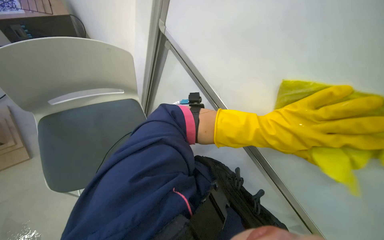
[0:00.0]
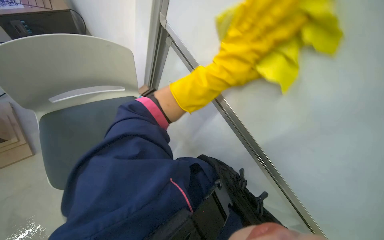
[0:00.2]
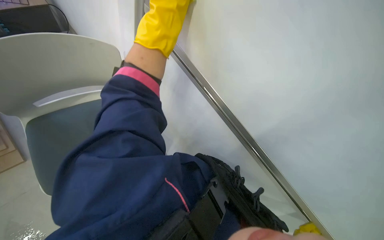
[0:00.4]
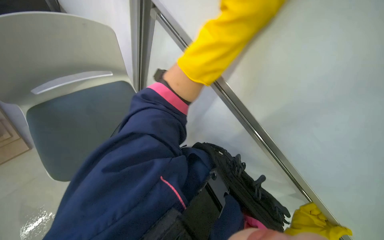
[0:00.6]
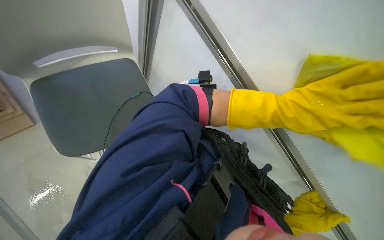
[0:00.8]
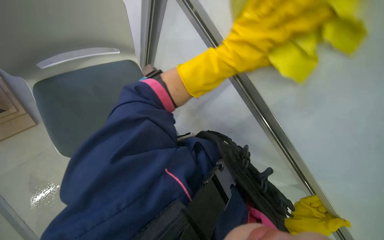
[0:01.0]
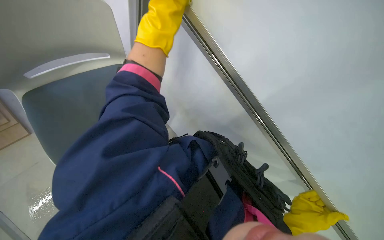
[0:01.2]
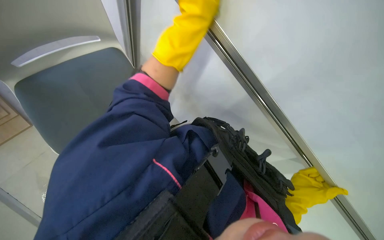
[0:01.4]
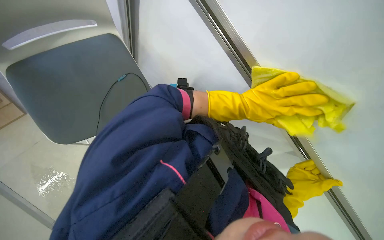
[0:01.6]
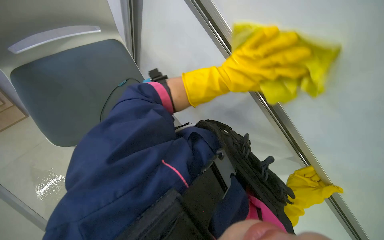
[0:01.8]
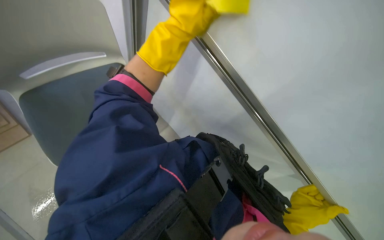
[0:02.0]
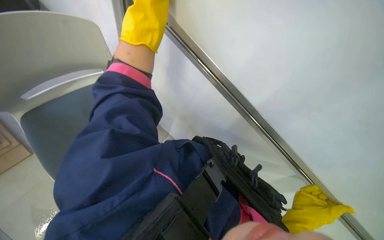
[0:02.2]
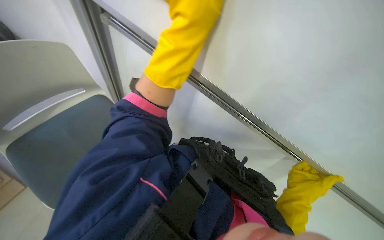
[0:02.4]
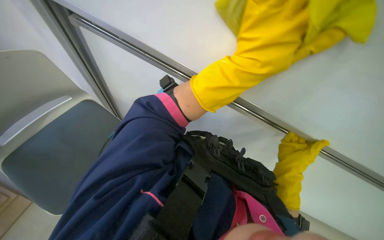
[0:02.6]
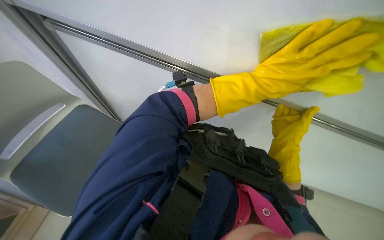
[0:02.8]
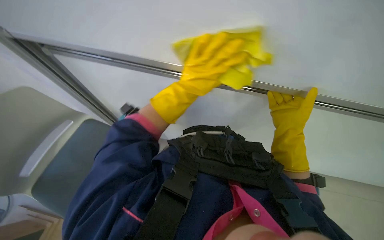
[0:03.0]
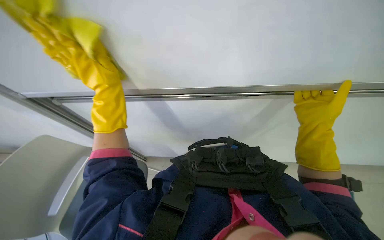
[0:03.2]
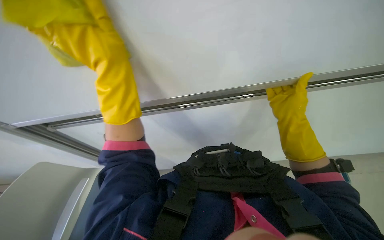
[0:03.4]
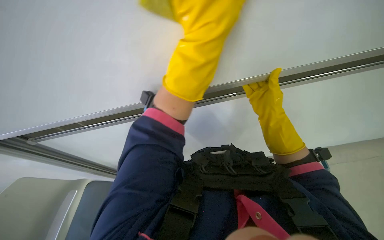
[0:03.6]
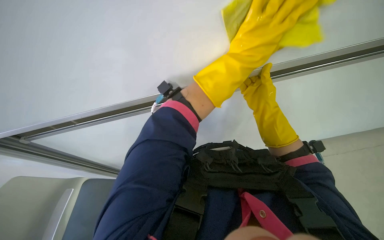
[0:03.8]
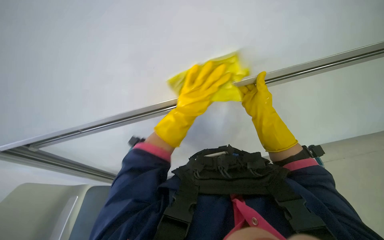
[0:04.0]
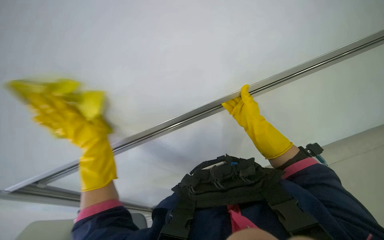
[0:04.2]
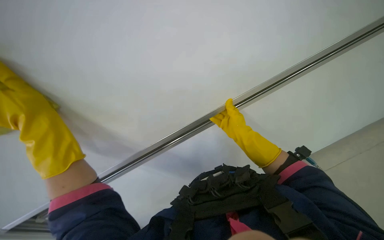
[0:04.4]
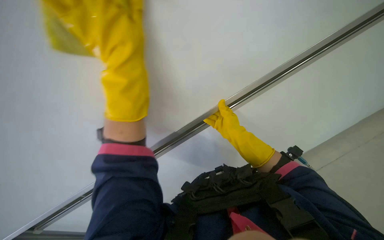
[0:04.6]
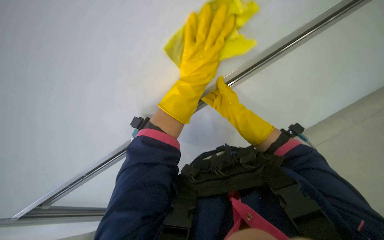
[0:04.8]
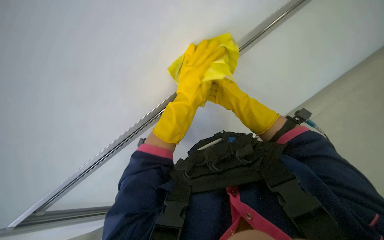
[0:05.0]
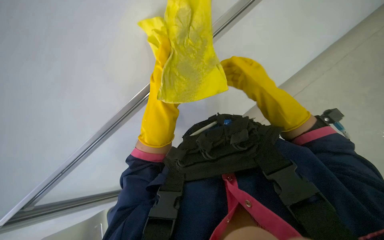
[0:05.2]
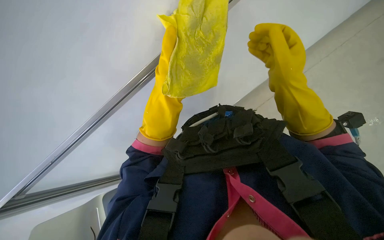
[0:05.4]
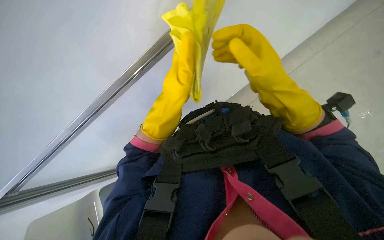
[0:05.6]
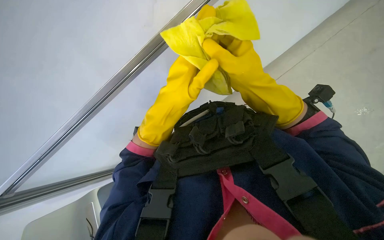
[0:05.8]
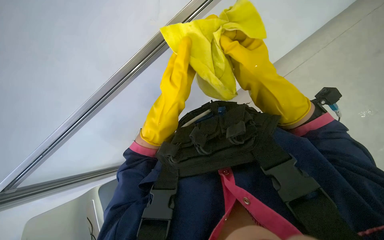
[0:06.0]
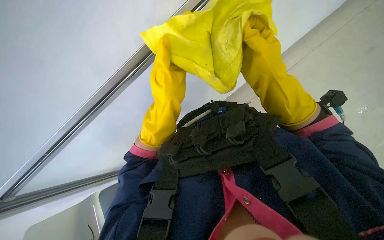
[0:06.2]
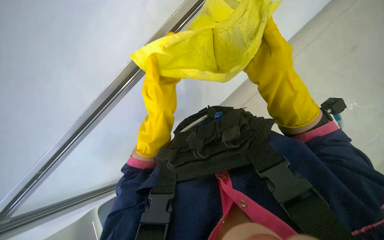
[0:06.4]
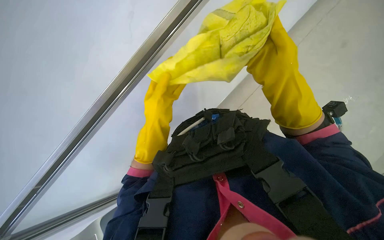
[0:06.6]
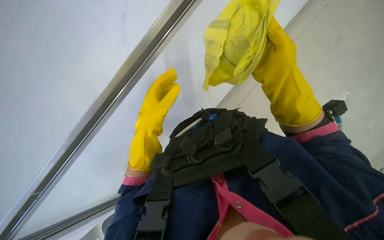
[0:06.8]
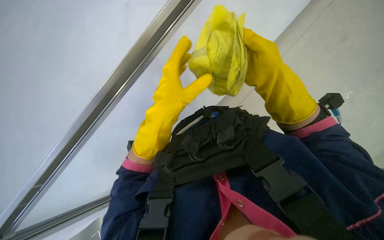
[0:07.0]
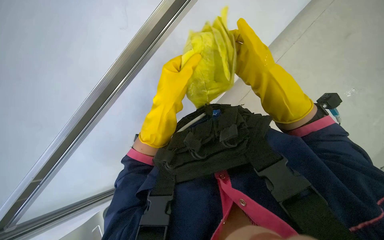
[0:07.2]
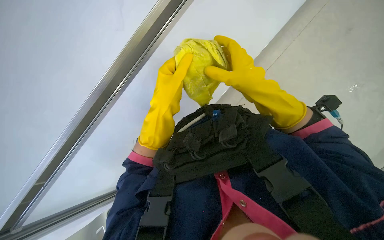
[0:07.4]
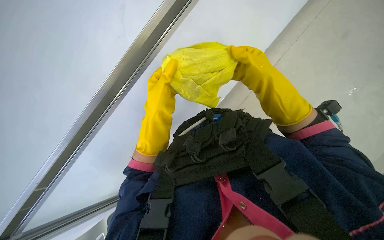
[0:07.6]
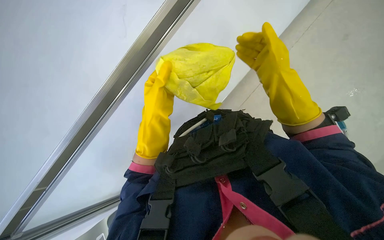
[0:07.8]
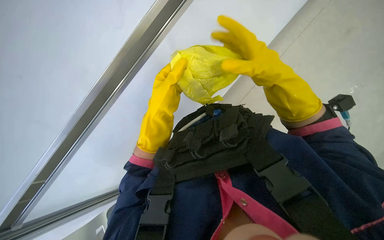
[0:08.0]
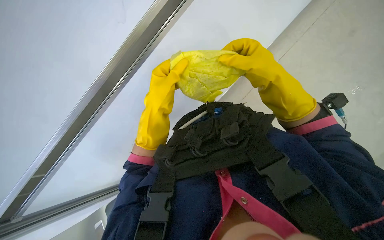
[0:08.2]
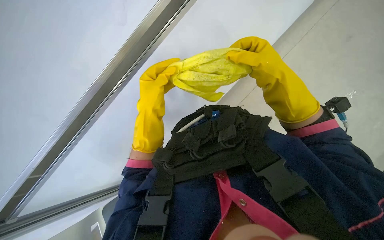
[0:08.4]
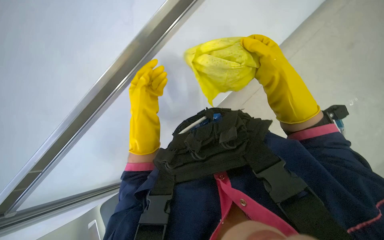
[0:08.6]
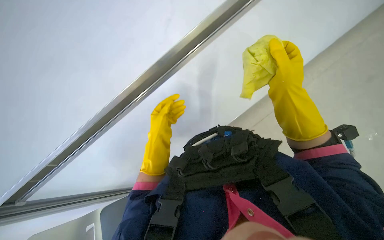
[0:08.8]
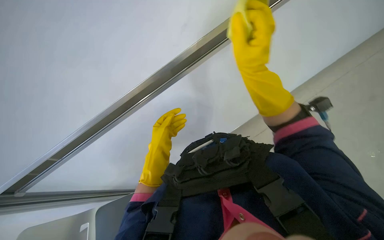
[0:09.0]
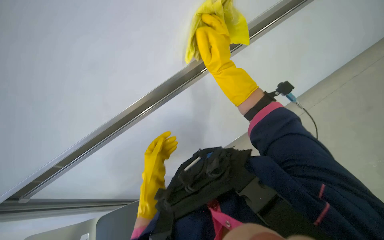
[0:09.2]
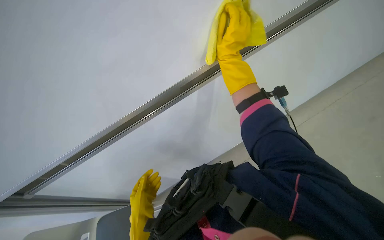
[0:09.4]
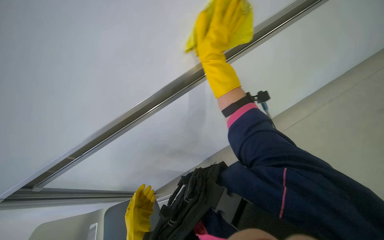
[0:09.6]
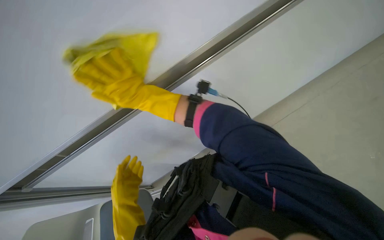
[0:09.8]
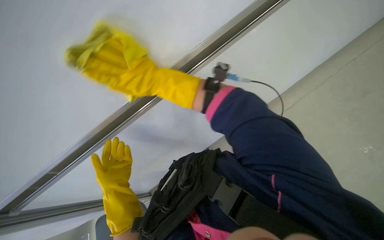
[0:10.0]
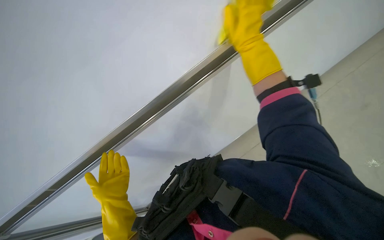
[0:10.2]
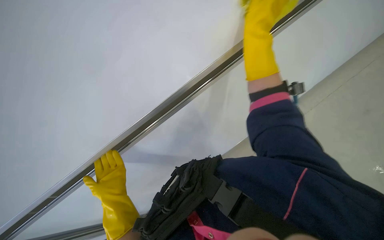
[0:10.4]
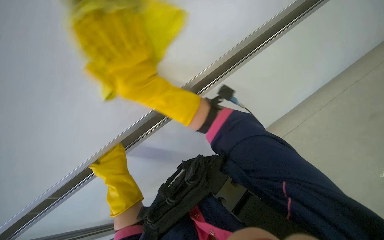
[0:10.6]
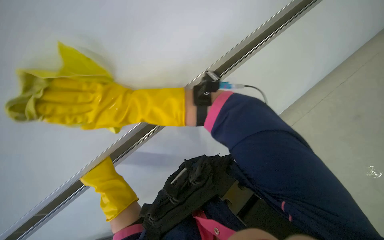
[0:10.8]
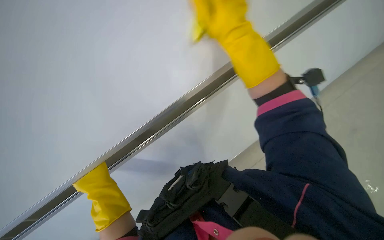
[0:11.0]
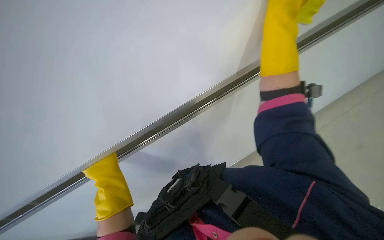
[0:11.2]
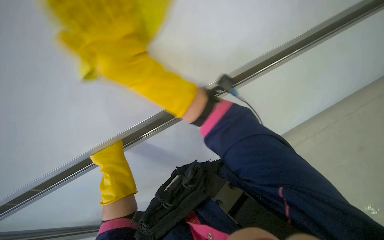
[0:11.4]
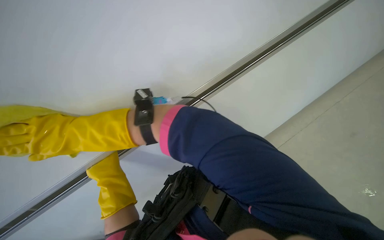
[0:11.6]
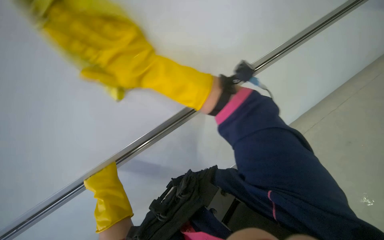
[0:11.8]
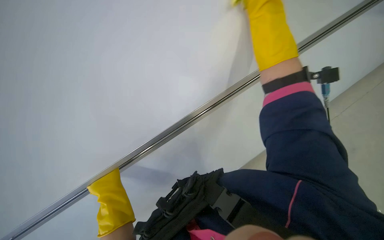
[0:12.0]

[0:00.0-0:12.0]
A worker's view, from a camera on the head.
Job: wiping surfaces.
The whole recording: Cleaning whiteboard. The worker cleans the whiteboard with a cloth.
0:00.0 to 0:01.6: The view tilts roughly 20 degrees downward.
0:01.6 to 0:03.0: The camera pitches upward, by roughly 15 degrees. The right hand heads up the picture, covering about 10 cm.
0:03.0 to 0:04.4: The head rotates some 25 degrees to the right. The view tips upward by about 20 degrees.
0:04.4 to 0:06.0: The right hand is displaced nearer to the camera by roughly 10 cm.
0:06.0 to 0:07.6: The hands stay close to where they were, moving slightly.
0:07.6 to 0:09.0: The right hand shifts some 10 cm to the left.
0:09.0 to 0:10.4: The wearer looks approximately 20 degrees further to the right.
0:10.4 to 0:12.0: The camera pitches upward, by roughly 15 degrees.

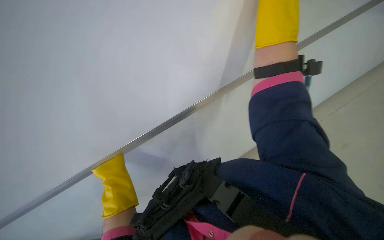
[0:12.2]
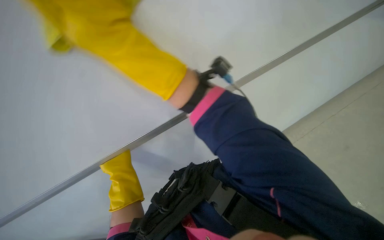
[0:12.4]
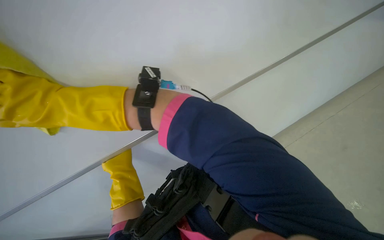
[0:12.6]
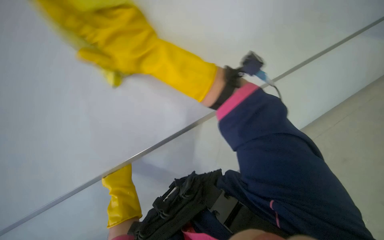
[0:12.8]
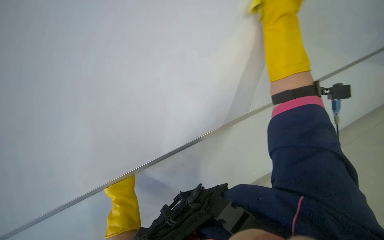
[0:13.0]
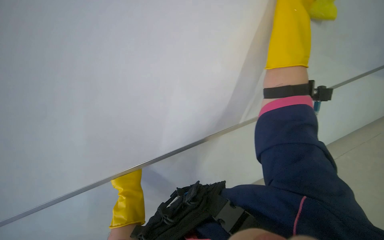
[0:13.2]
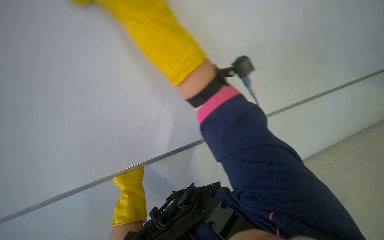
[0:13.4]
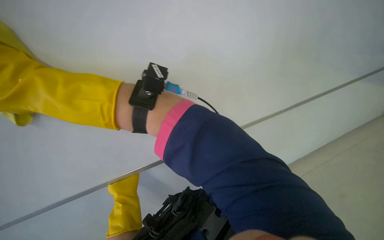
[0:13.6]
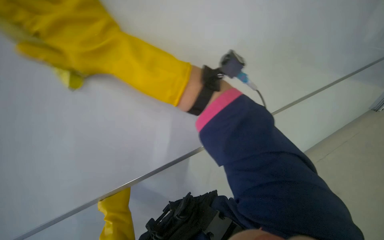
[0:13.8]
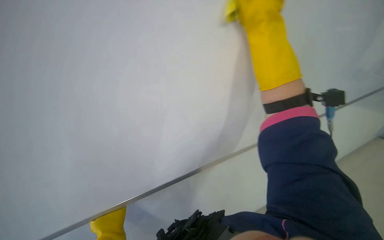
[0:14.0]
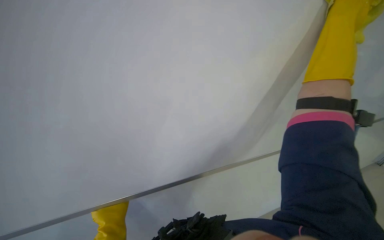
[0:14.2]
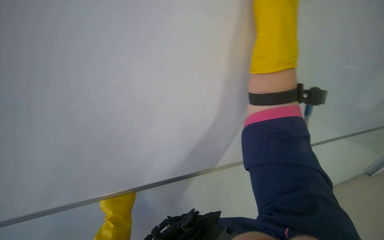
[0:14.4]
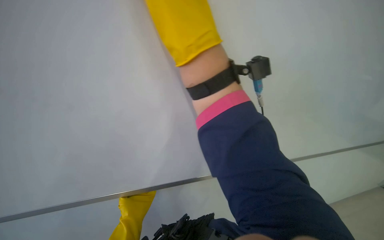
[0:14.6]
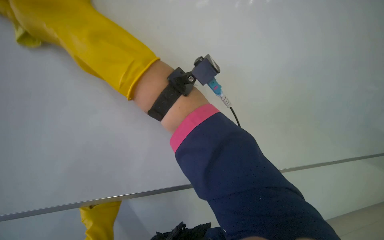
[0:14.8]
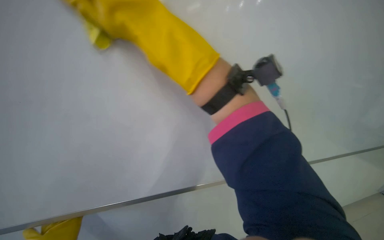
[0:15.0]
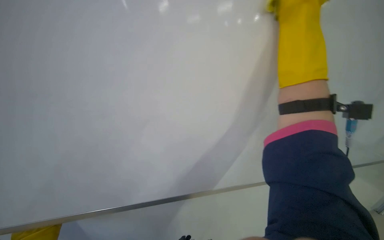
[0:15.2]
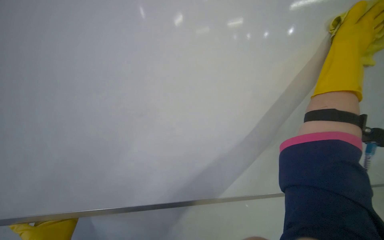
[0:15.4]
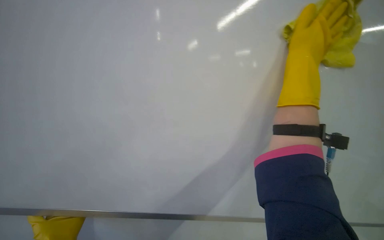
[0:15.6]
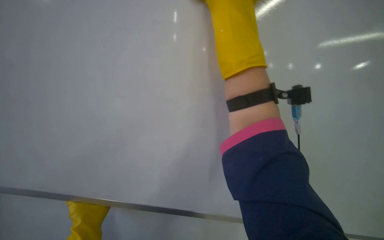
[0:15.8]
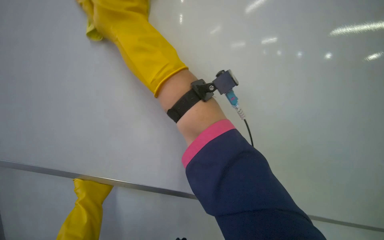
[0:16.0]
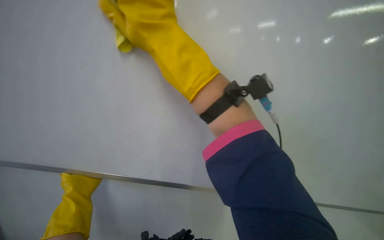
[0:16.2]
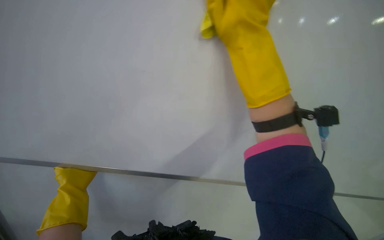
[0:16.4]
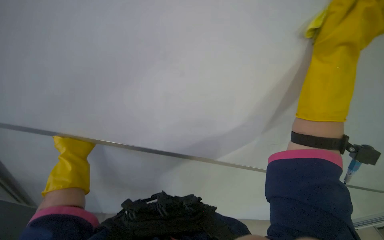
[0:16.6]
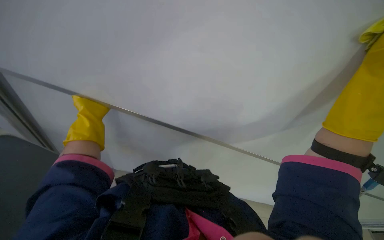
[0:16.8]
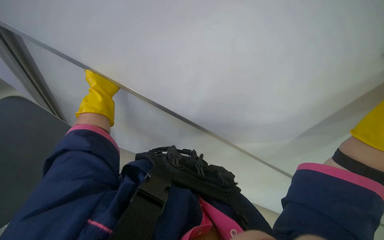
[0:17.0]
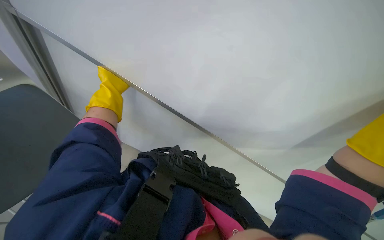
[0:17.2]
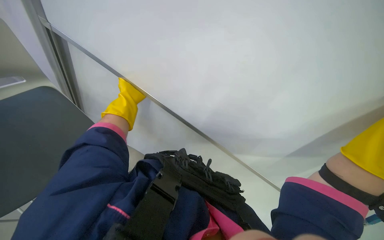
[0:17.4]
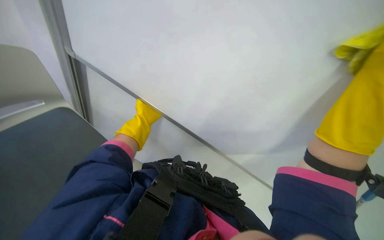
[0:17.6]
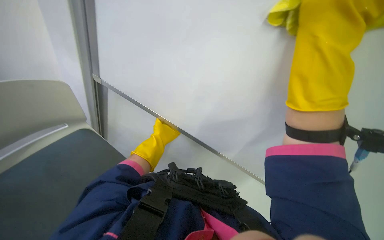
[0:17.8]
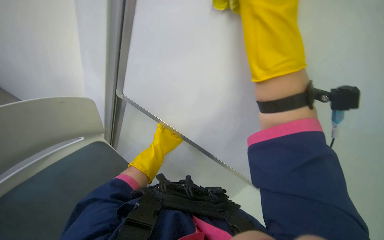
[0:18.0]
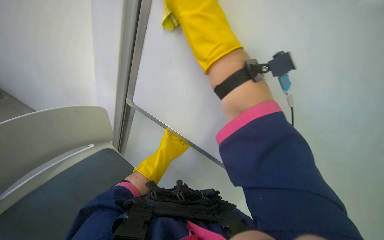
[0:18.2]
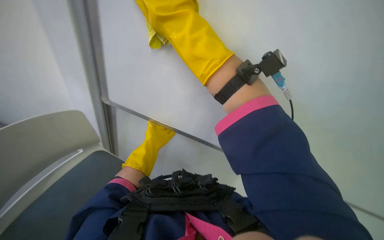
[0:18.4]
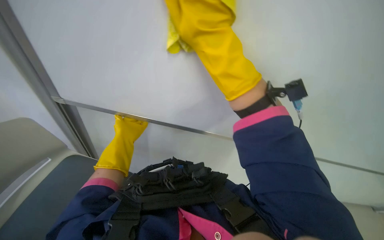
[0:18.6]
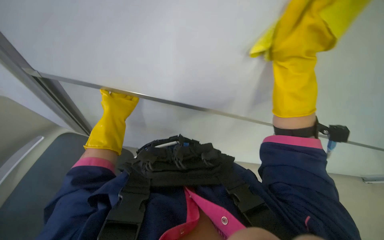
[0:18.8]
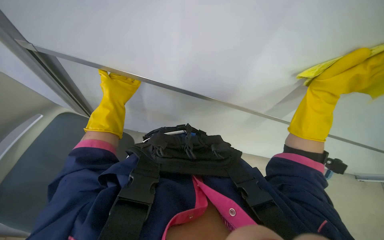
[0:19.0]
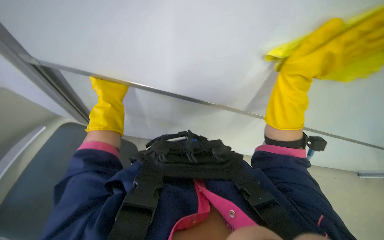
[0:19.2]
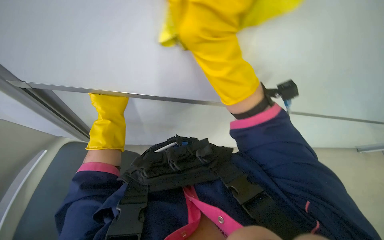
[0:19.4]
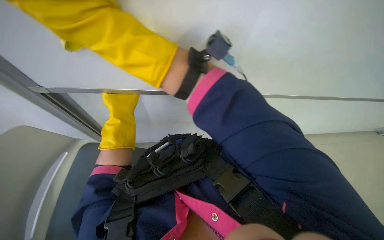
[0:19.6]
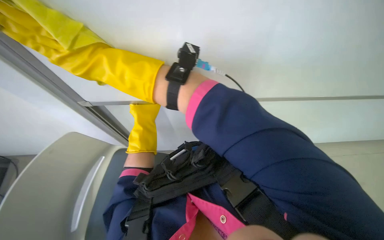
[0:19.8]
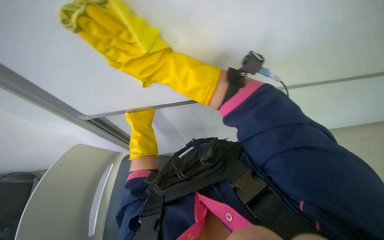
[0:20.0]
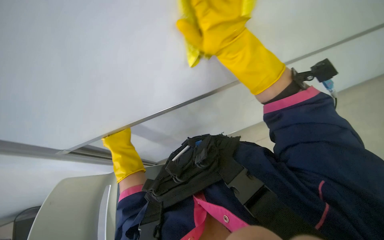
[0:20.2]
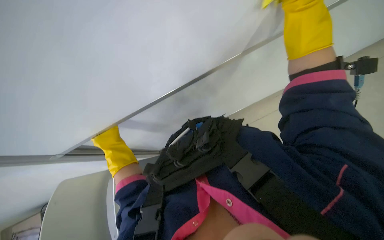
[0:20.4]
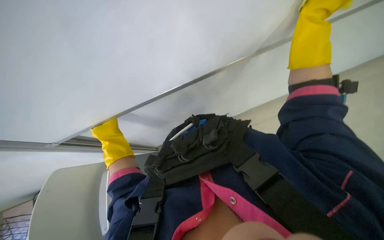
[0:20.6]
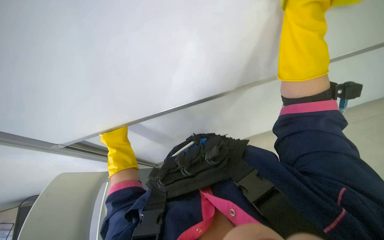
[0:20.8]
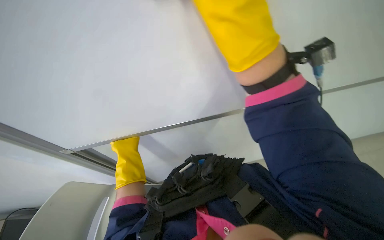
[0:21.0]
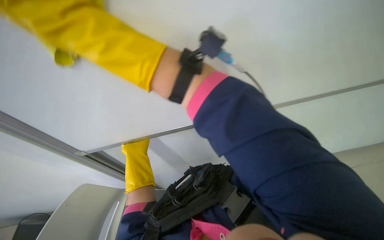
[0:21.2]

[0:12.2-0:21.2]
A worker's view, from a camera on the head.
Job: wiping surfaces.
The whole recording: Cleaning whiteboard. The worker cleans the whiteboard with a cloth.
0:12.2 to 0:13.8: The right hand is displaced to the left by roughly 15 cm.
0:18.2 to 0:19.8: The camera pitches downward, by roughly 15 degrees. The left hand moves to the left, approximately 10 cm.
0:19.8 to 0:21.2: The right hand moves some 50 cm to the right and comes back; the left hand goes to the left and returns, approximately 15 cm each way.
